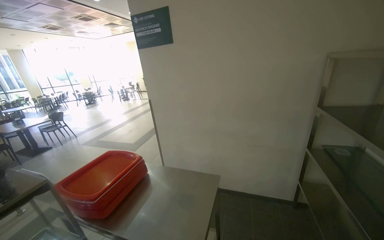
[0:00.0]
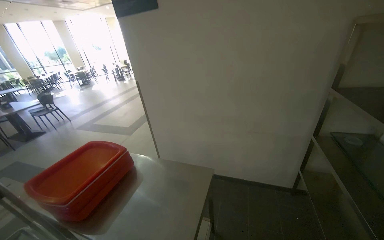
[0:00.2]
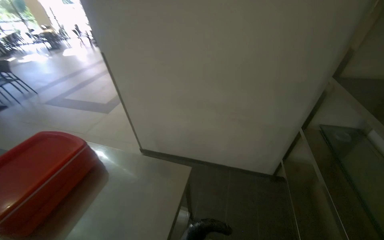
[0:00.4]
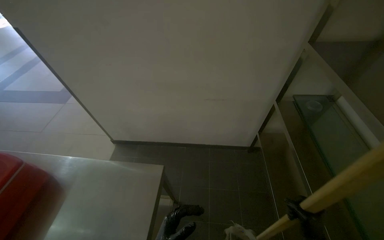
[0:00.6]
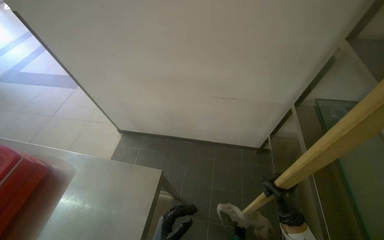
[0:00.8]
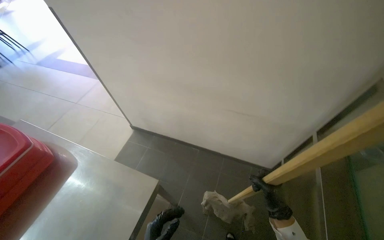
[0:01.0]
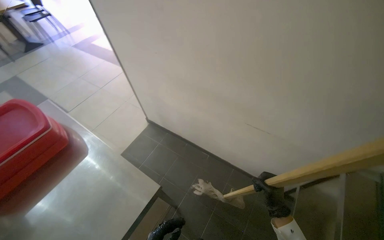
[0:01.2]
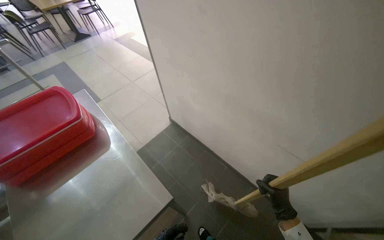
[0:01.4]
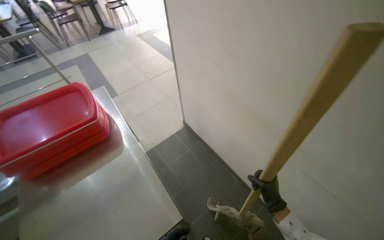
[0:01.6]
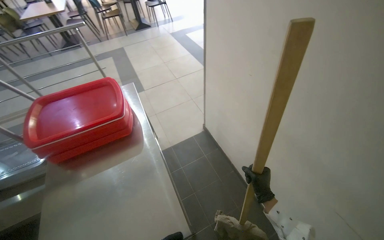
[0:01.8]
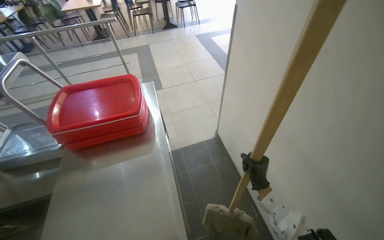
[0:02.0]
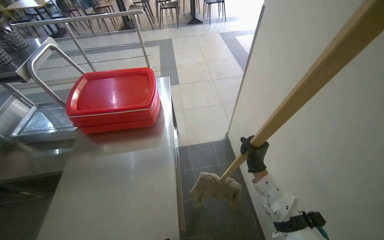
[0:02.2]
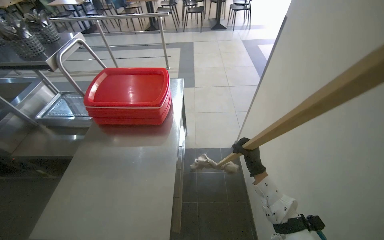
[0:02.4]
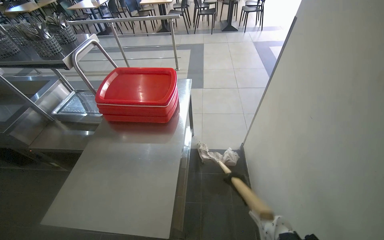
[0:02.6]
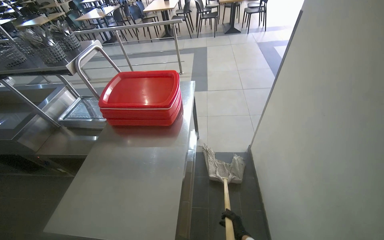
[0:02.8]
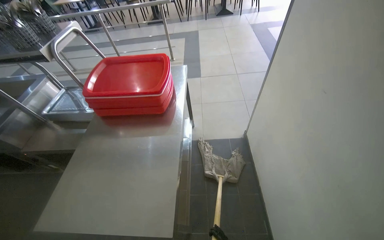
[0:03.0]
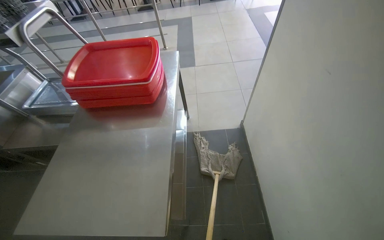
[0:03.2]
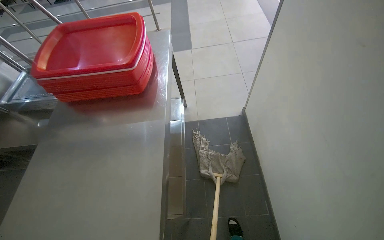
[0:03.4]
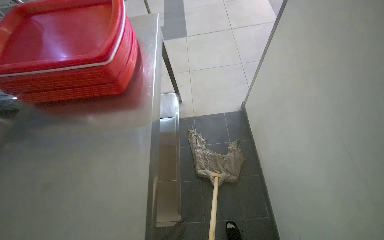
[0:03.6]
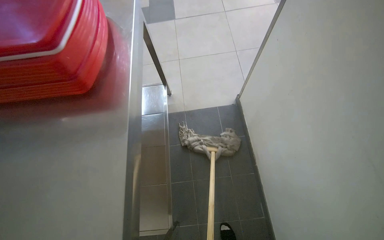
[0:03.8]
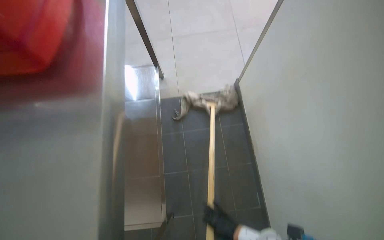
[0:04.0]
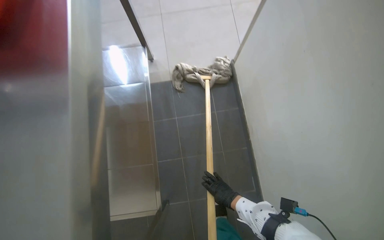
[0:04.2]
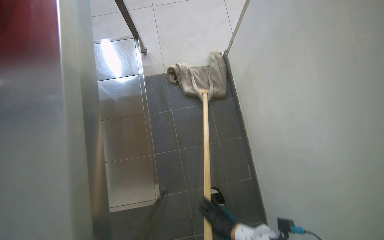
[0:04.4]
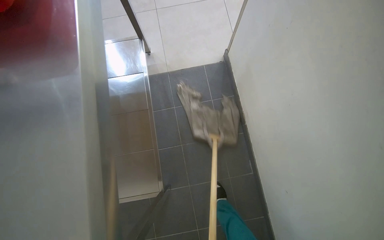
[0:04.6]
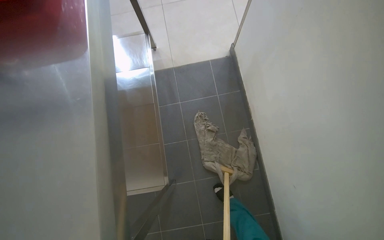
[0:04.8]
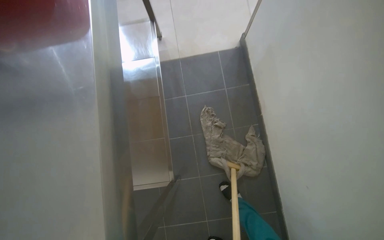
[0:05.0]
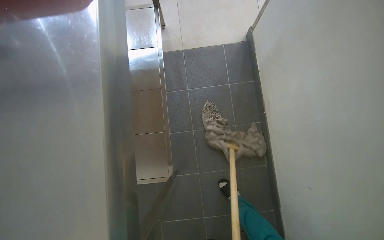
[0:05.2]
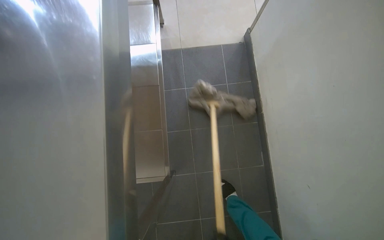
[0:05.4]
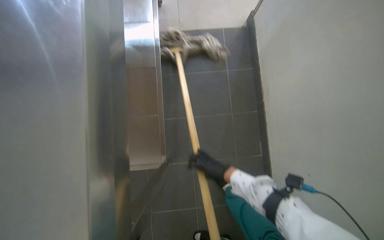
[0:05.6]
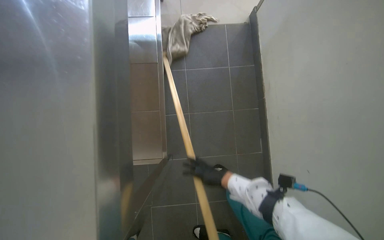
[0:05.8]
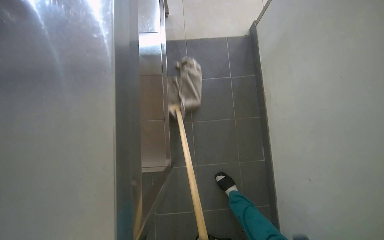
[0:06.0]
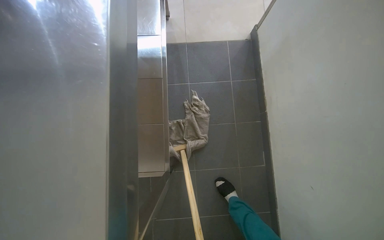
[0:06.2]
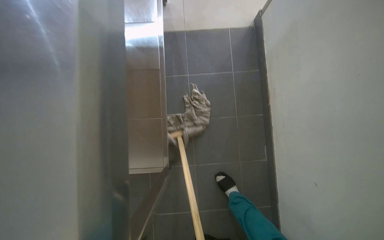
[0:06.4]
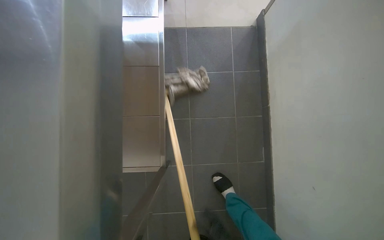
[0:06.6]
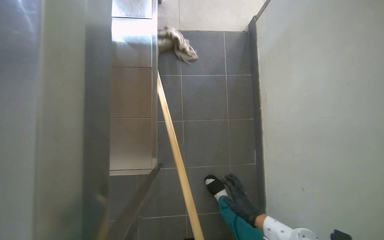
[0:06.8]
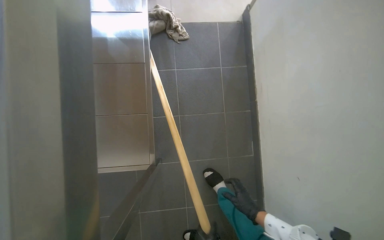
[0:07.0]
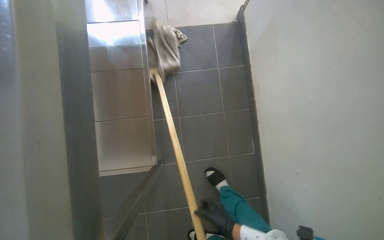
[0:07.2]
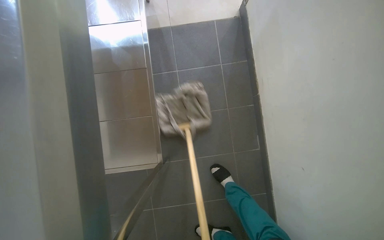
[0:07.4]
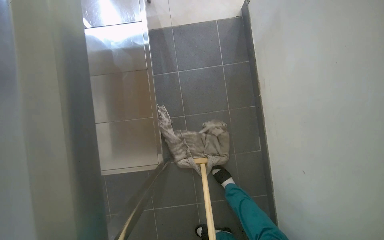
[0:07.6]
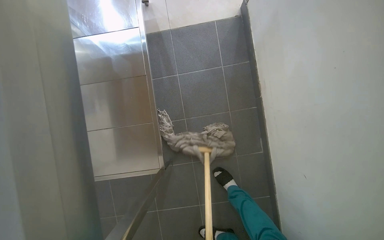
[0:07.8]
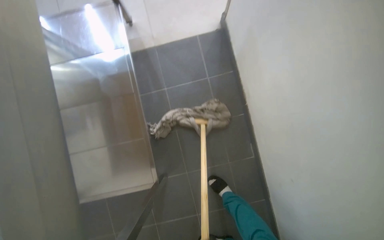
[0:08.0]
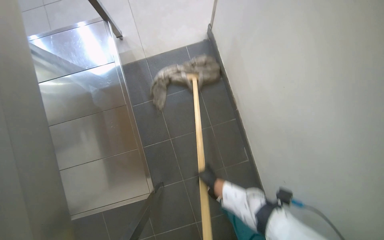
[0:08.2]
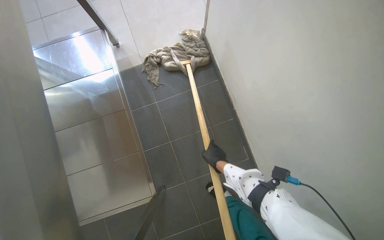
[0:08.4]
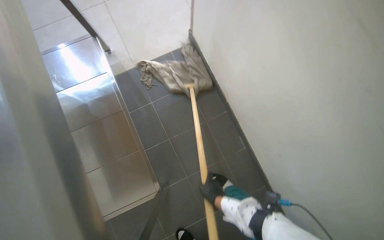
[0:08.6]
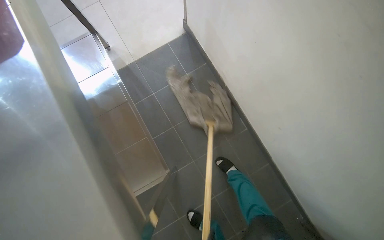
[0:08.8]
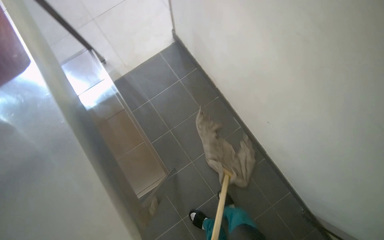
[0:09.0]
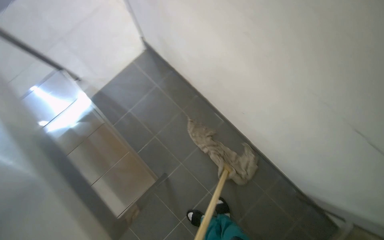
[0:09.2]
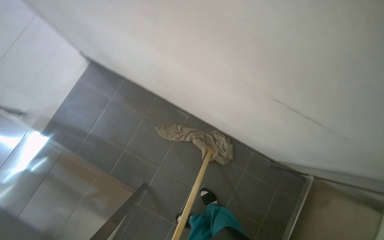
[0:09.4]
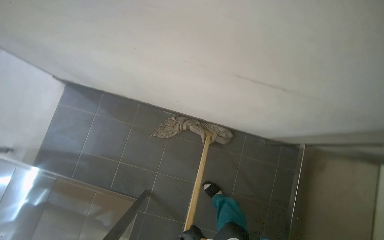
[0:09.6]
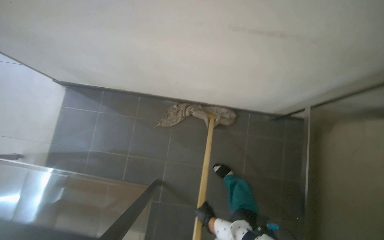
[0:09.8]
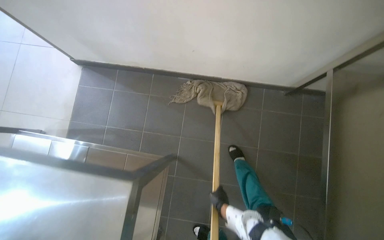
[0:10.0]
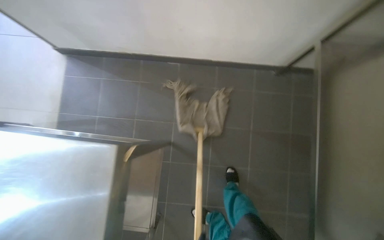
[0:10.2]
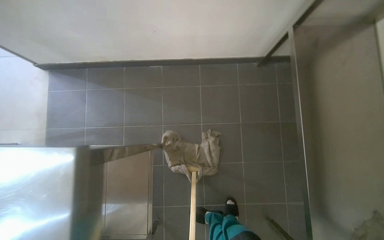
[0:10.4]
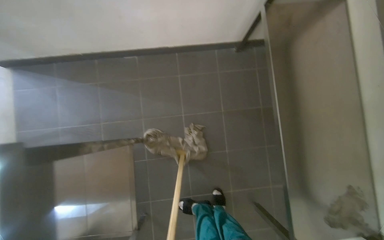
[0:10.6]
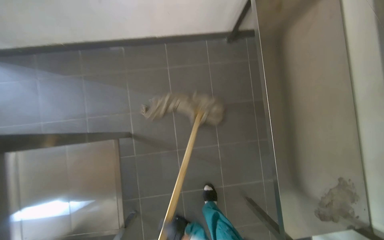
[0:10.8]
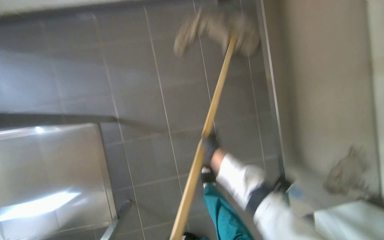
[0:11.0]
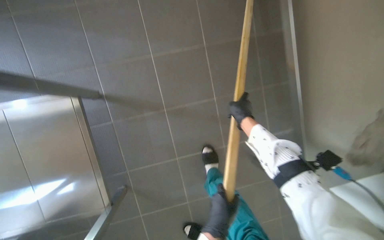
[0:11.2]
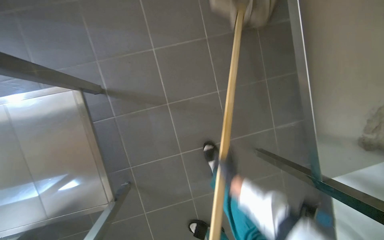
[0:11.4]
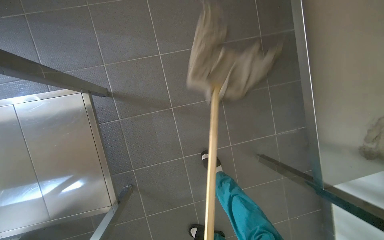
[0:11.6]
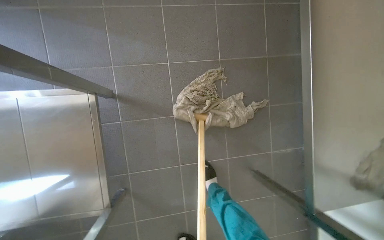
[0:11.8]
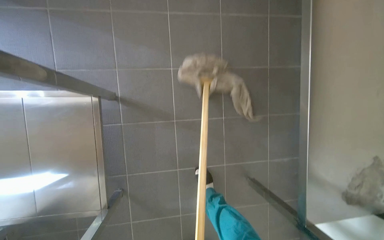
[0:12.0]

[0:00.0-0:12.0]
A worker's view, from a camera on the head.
Job: mopping floor.
The whole recording: Mopping kitchen floor. The worker mops the tiled floor in the kitchen area.
0:00.0 to 0:01.6: The camera is carried roughly 90 cm. The wearer looks some 35 degrees further to the left. The view tilts approximately 35 degrees downward.
0:01.6 to 0:03.0: The head rotates some 40 degrees to the left.
0:03.0 to 0:04.4: The camera travels approximately 50 cm. The view tilts some 30 degrees downward.
0:04.4 to 0:06.0: The right hand moves approximately 5 cm up the picture and comes back.
0:07.6 to 0:09.0: Everything in view rotates approximately 25 degrees counterclockwise.
0:09.0 to 0:10.4: The scene rotates counterclockwise by roughly 55 degrees.

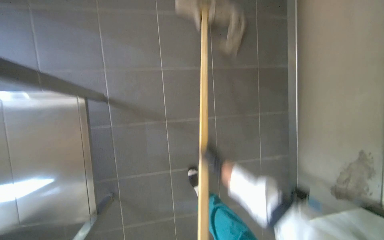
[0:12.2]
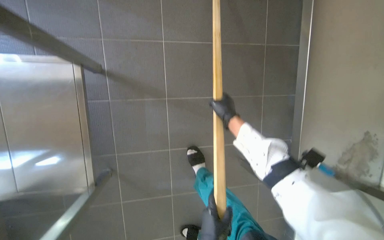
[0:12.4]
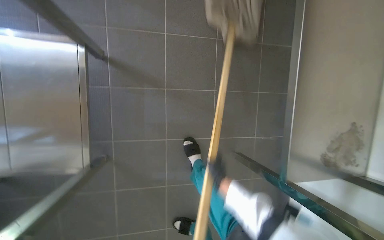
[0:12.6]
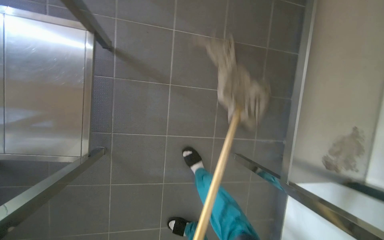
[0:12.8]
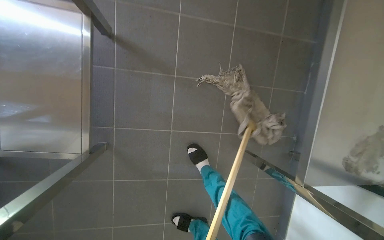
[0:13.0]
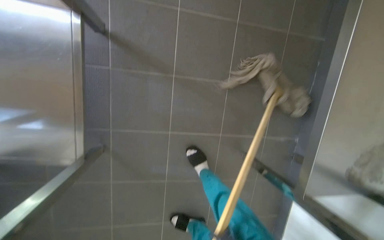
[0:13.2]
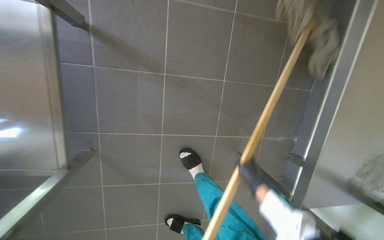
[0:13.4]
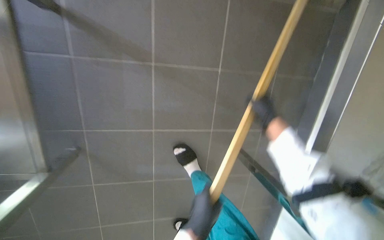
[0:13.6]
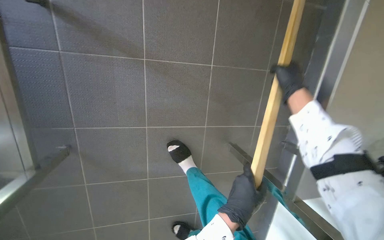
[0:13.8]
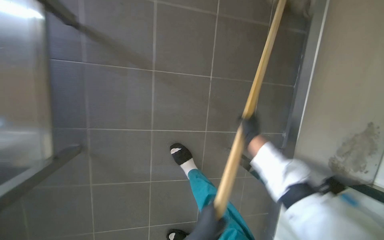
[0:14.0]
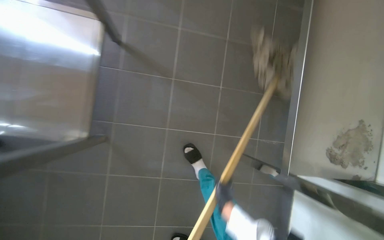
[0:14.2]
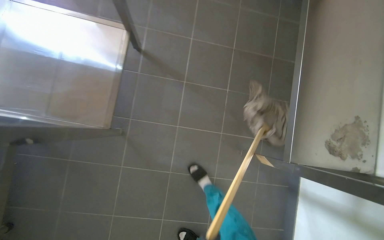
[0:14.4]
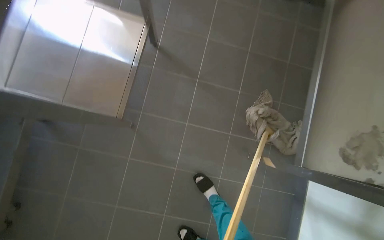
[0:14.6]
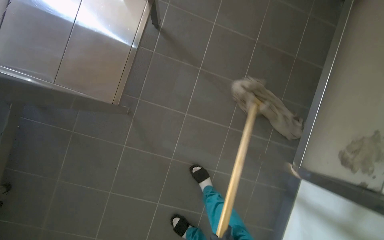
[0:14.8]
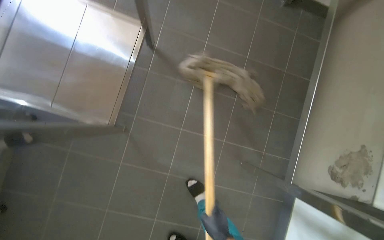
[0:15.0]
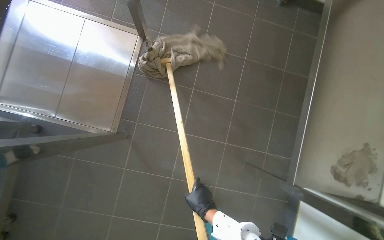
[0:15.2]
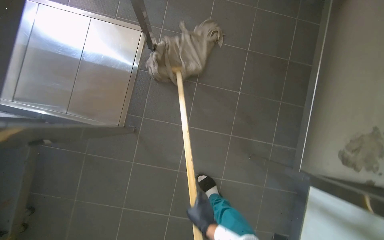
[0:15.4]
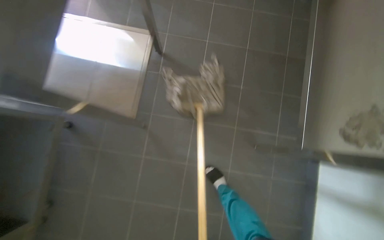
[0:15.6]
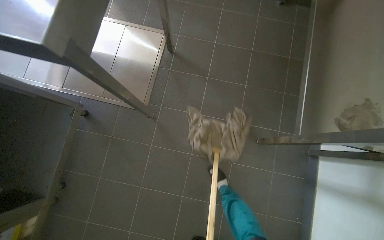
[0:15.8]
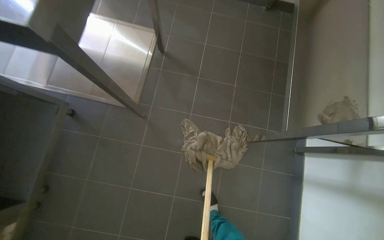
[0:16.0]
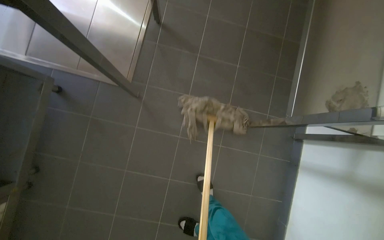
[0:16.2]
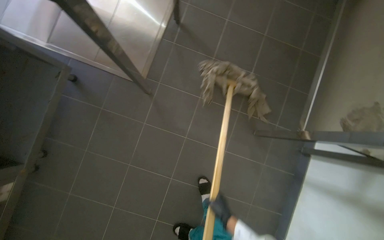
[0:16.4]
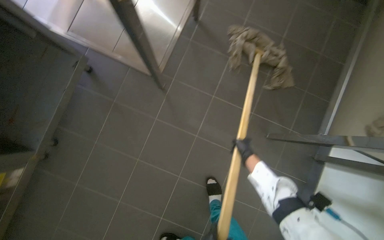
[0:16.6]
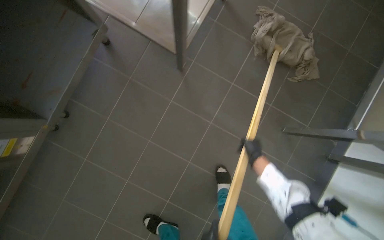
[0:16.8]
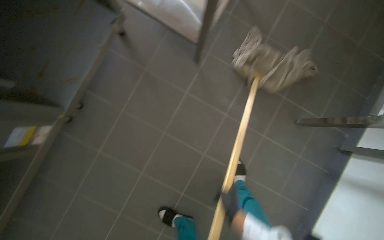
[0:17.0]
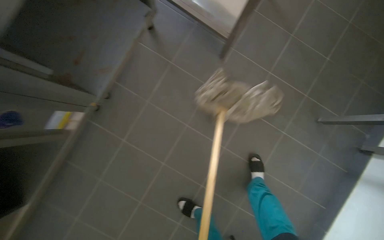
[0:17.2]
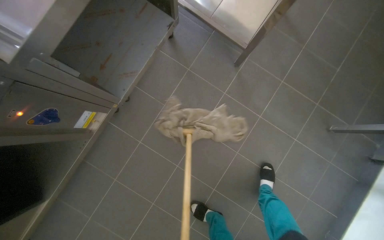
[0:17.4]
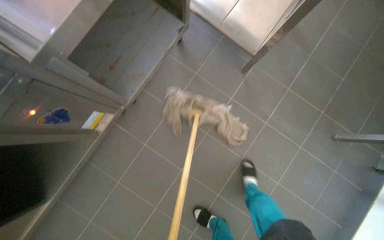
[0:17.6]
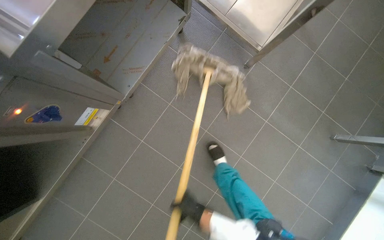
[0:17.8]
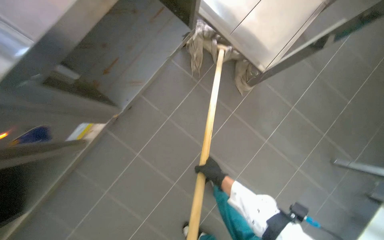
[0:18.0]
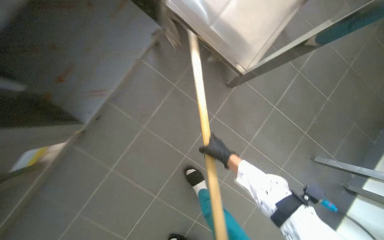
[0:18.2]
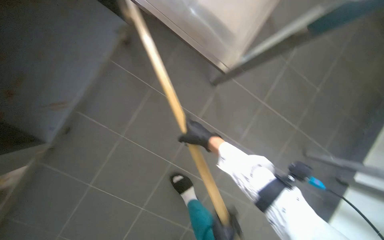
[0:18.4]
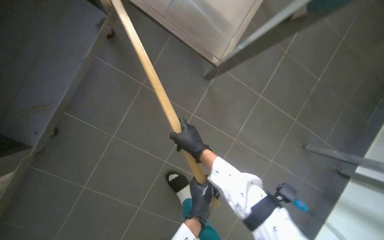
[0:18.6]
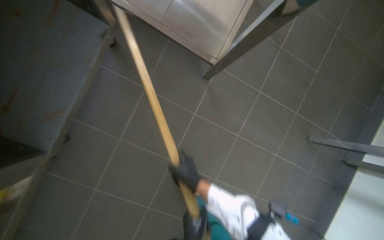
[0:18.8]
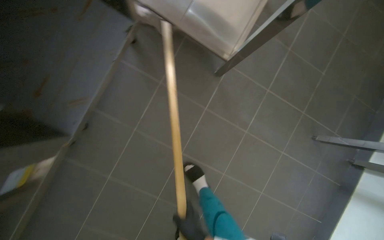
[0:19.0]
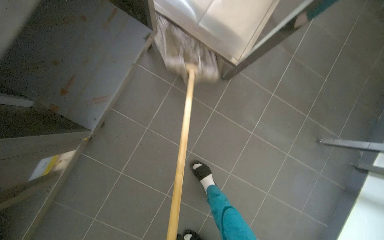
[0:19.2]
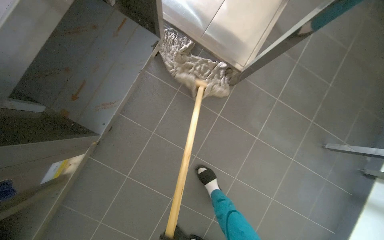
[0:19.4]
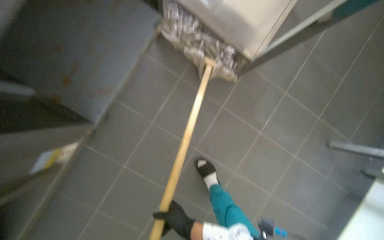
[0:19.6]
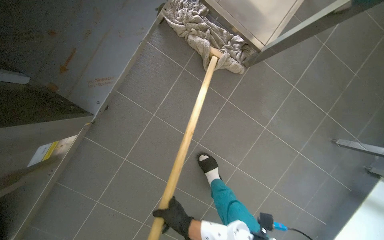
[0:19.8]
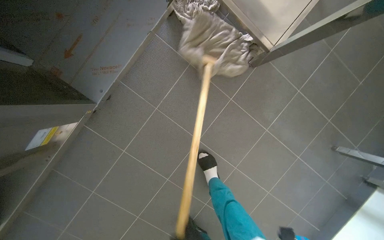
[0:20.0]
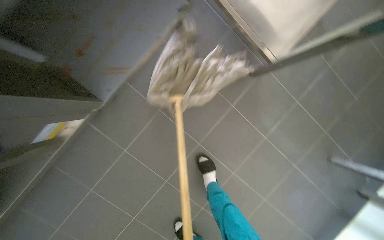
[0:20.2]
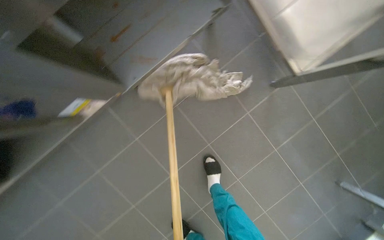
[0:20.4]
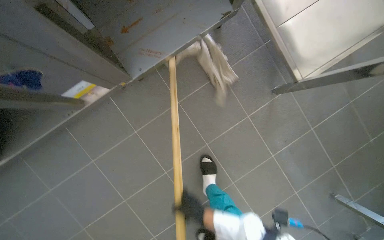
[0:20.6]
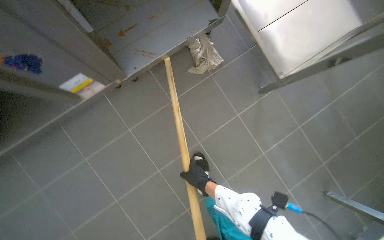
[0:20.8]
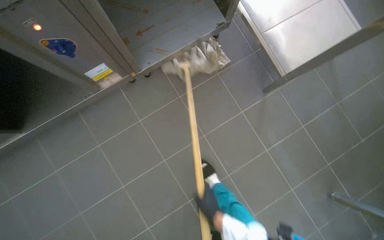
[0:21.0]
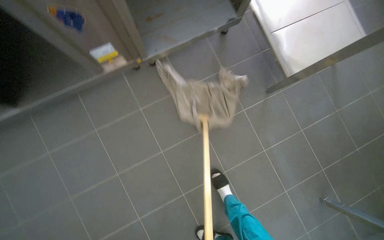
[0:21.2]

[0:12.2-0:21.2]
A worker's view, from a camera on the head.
Job: mopping floor.
The whole recording: Mopping kitchen floor. The worker mops the tiled floor in the kitchen area.
0:12.2 to 0:13.8: The wearer looks some 15 degrees further downward.
0:13.8 to 0:15.2: The wearer looks approximately 20 degrees further upward.
0:16.6 to 0:18.2: The head travels to the left, approximately 50 cm.
0:18.2 to 0:19.8: The camera pitches downward, by about 15 degrees. The right hand goes about 25 cm down the picture and to the left.
0:19.8 to 0:21.2: The view tilts about 15 degrees upward. Everything in view rotates roughly 30 degrees clockwise. The right hand travels to the right by some 20 cm.
